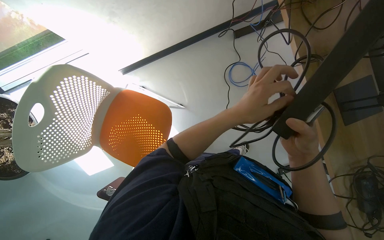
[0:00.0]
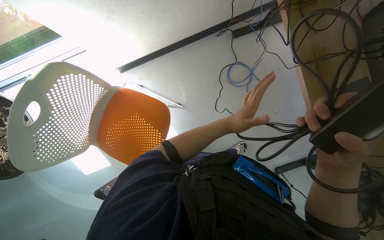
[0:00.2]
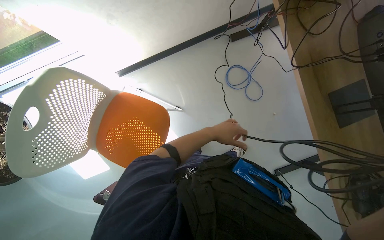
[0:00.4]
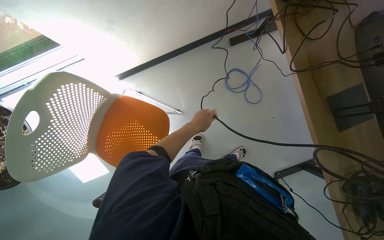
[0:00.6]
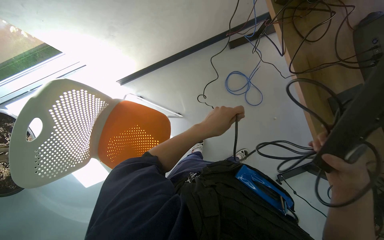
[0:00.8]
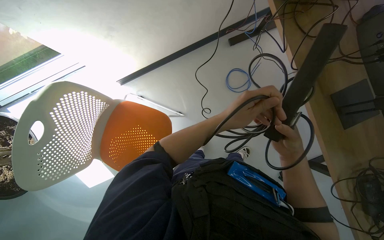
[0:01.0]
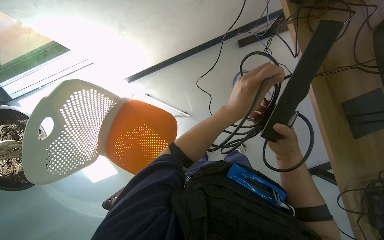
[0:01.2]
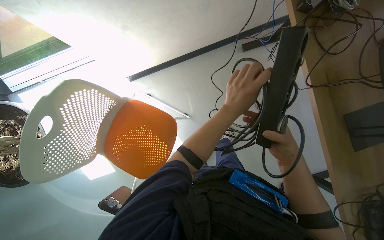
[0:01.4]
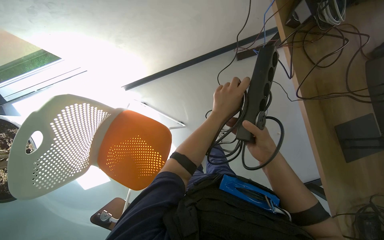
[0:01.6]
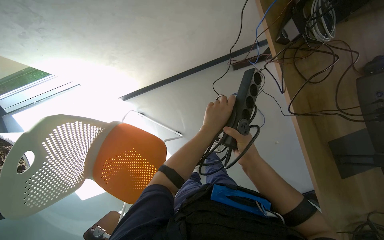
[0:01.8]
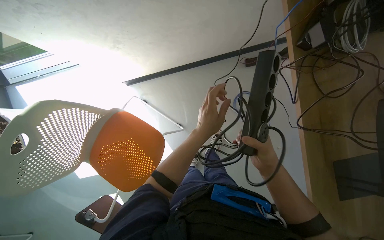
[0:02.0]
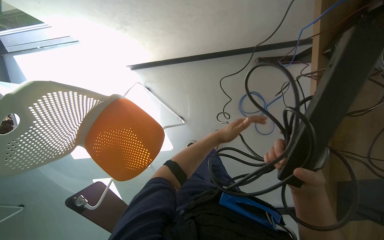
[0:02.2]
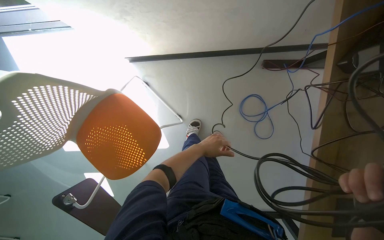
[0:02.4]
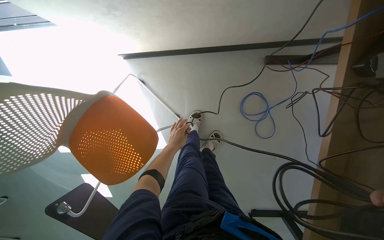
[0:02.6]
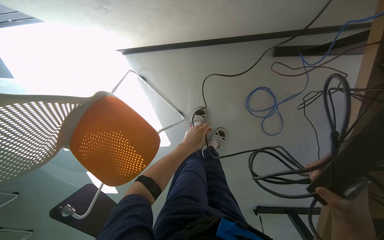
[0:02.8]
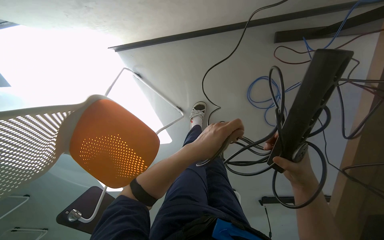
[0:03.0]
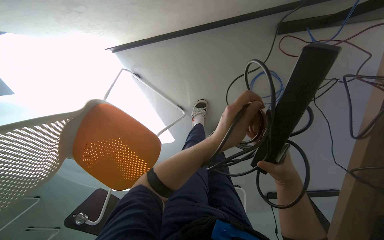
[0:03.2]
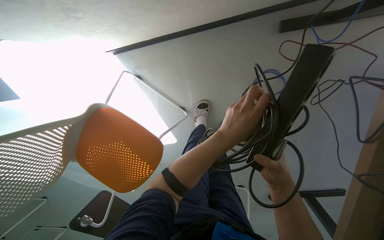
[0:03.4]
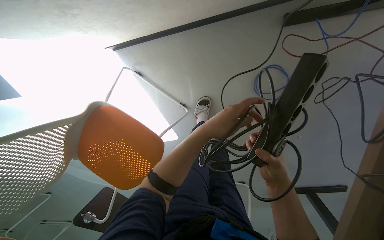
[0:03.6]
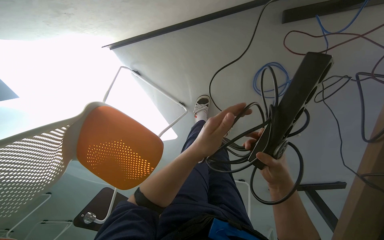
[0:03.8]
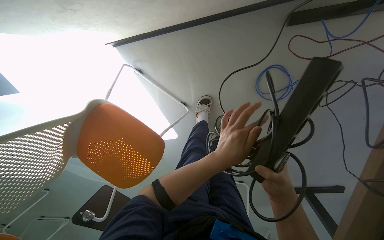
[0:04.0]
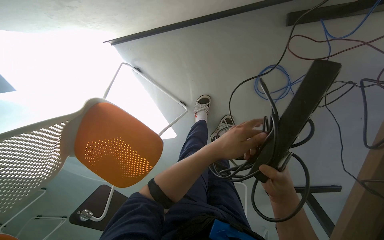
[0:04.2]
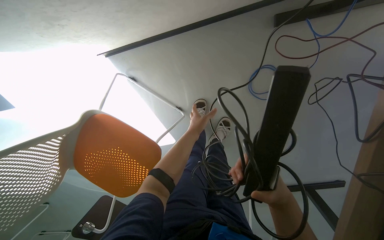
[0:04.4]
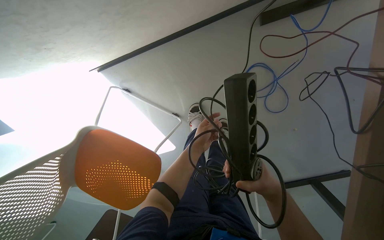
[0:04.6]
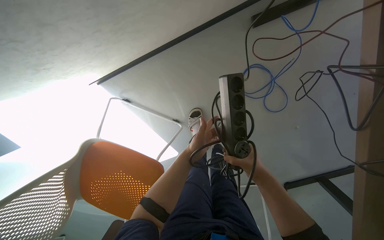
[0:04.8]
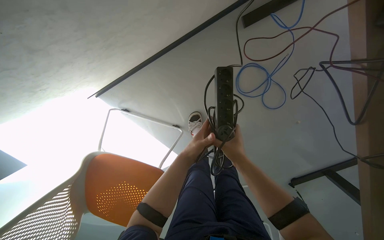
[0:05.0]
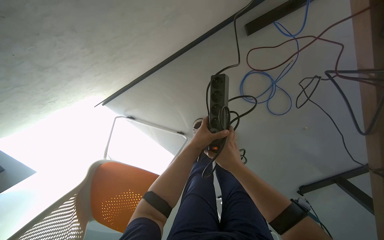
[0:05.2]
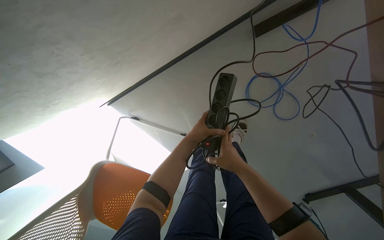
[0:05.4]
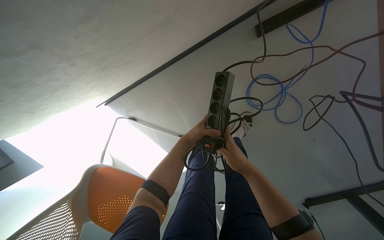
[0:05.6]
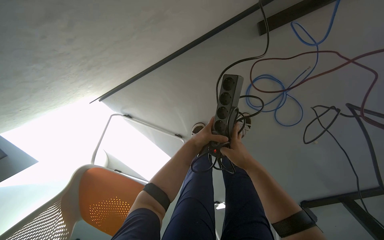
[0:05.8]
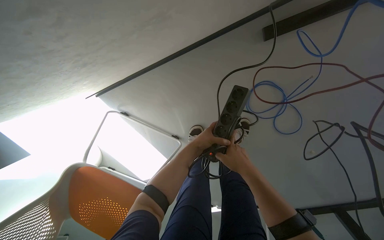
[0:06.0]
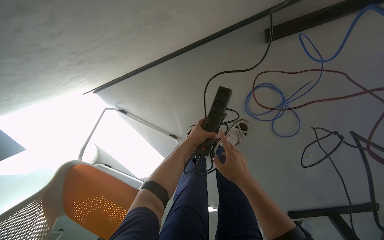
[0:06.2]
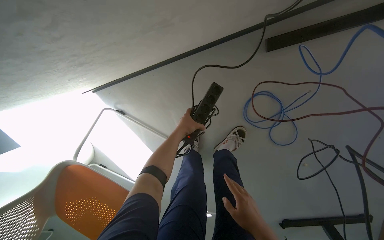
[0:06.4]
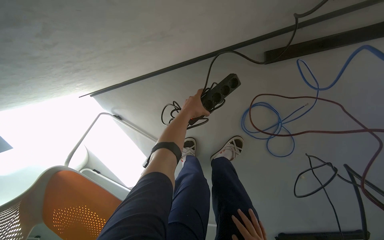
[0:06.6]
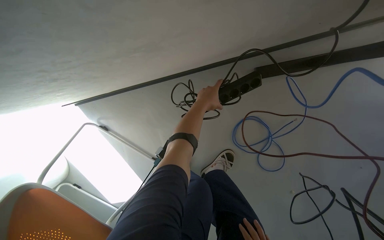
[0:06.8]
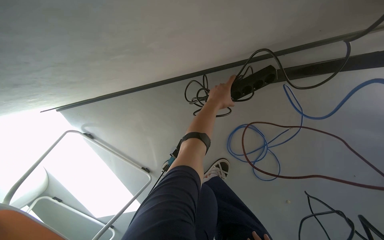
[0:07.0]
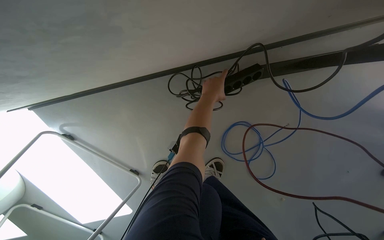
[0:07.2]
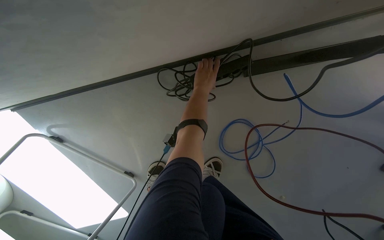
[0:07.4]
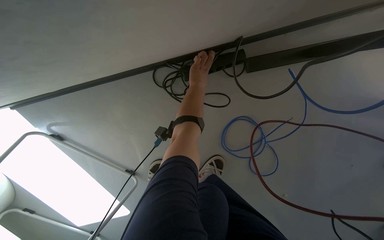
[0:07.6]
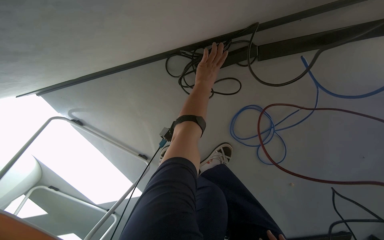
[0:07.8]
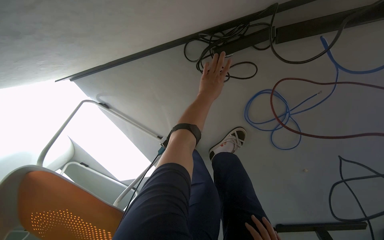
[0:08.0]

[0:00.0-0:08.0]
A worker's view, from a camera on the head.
Job: organizing items.
The whole recording: Organizing power strips and cables. The worker organizes power strips and cables under a desk.
0:00.0 to 0:01.6: The left hand reaches about 20 cm farther from the camera, then returns.
0:01.6 to 0:03.2: The camera is carried approximately 40 cm. The camera pitches downward, by about 20 degrees.
0:03.2 to 0:04.8: The left hand shifts roughly 15 cm farther from the camera.
0:04.8 to 0:06.4: The left hand heads up the picture, covering approximately 20 cm.
0:06.4 to 0:08.0: The left hand moves up the picture and to the right, some 15 cm.

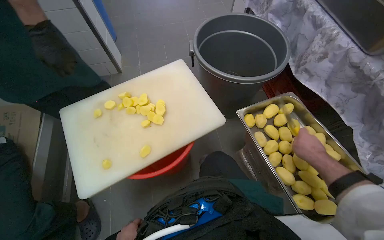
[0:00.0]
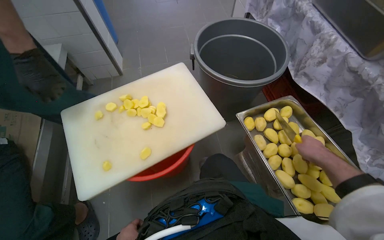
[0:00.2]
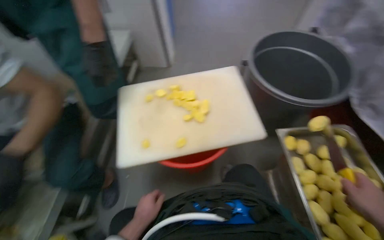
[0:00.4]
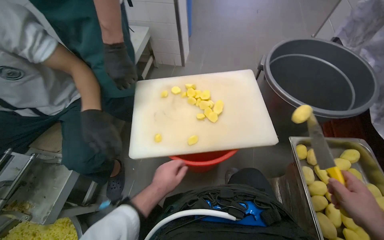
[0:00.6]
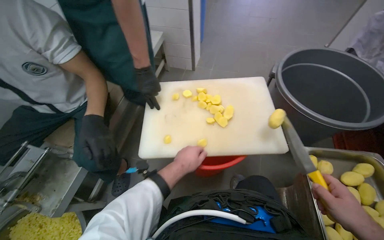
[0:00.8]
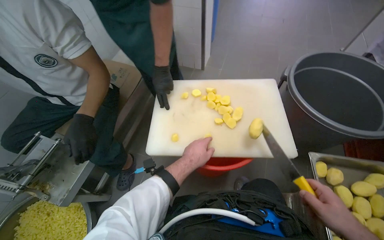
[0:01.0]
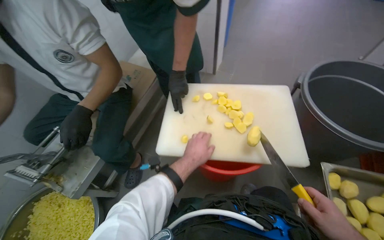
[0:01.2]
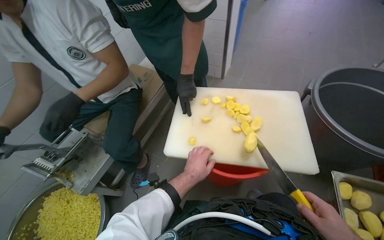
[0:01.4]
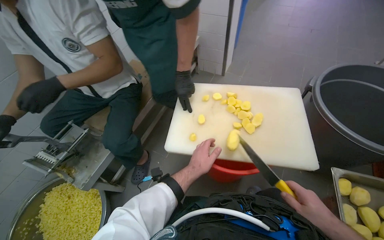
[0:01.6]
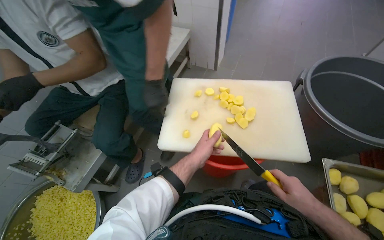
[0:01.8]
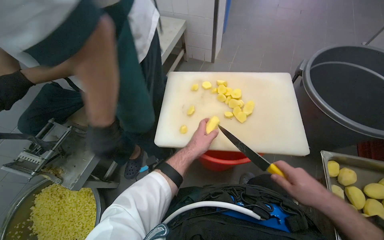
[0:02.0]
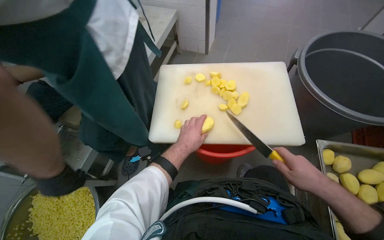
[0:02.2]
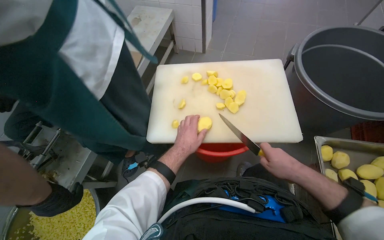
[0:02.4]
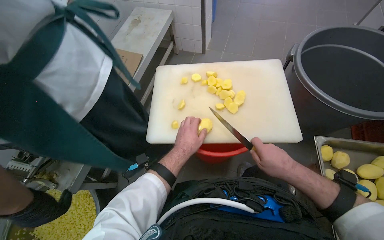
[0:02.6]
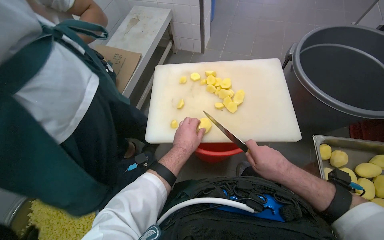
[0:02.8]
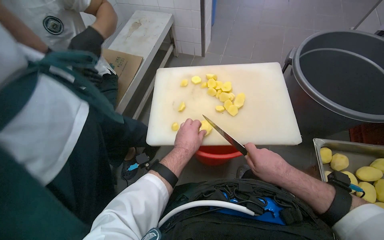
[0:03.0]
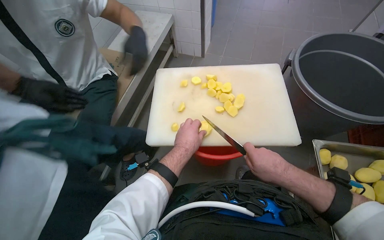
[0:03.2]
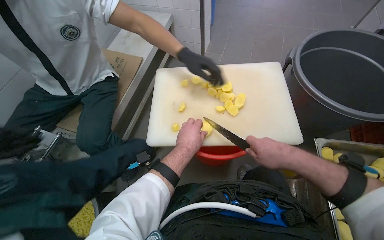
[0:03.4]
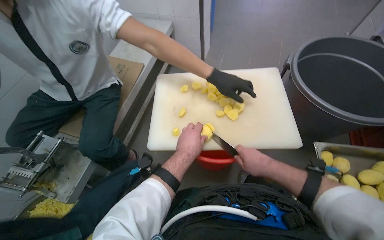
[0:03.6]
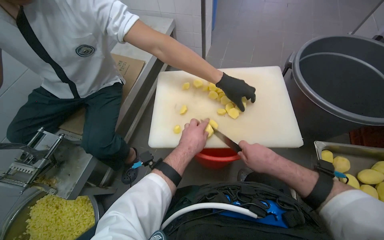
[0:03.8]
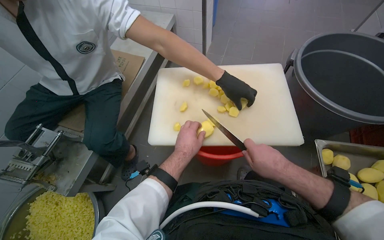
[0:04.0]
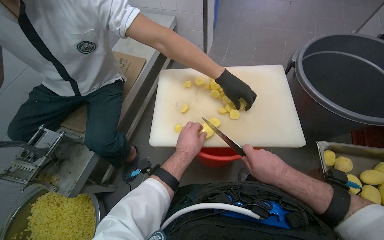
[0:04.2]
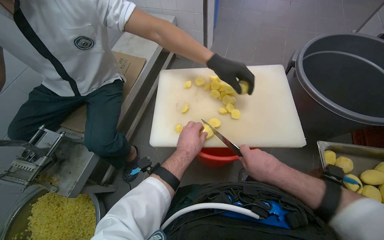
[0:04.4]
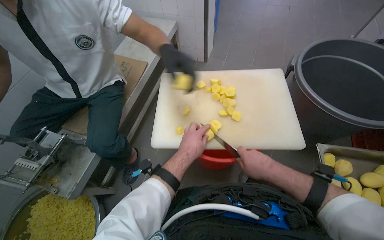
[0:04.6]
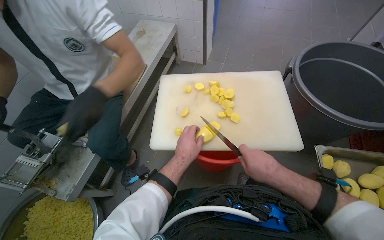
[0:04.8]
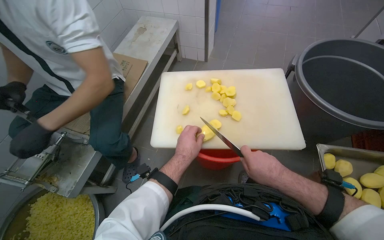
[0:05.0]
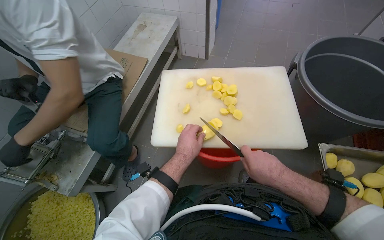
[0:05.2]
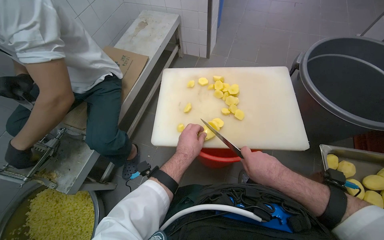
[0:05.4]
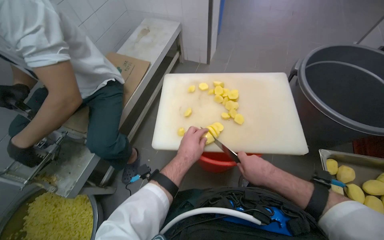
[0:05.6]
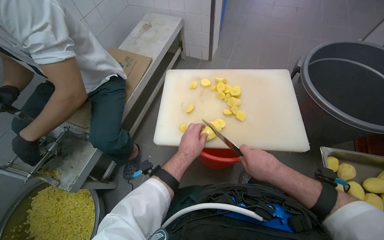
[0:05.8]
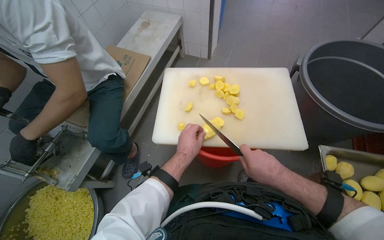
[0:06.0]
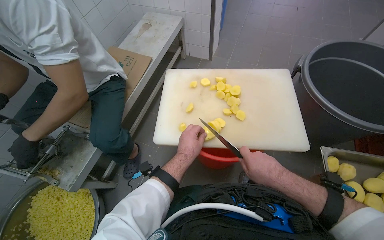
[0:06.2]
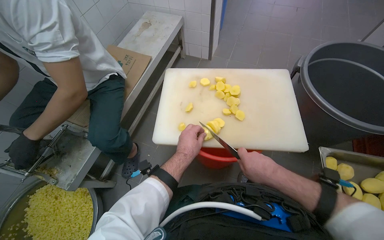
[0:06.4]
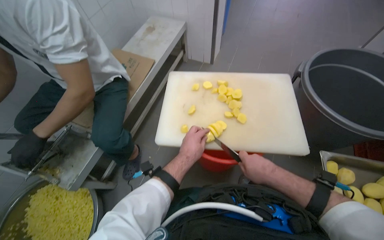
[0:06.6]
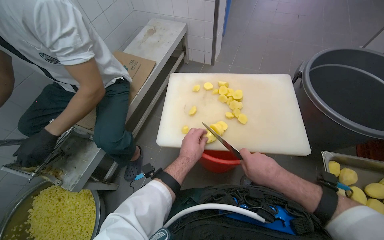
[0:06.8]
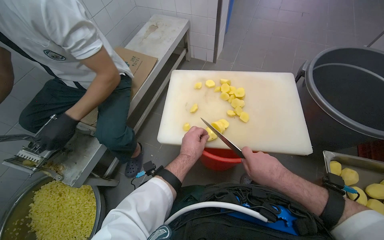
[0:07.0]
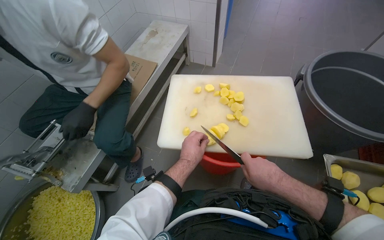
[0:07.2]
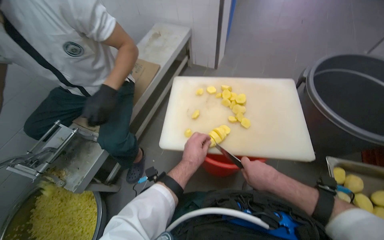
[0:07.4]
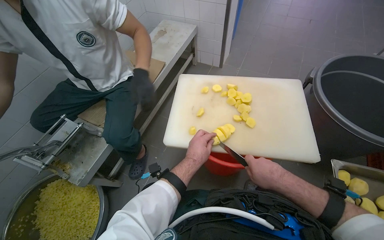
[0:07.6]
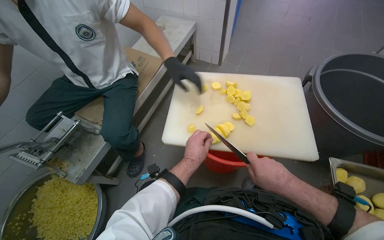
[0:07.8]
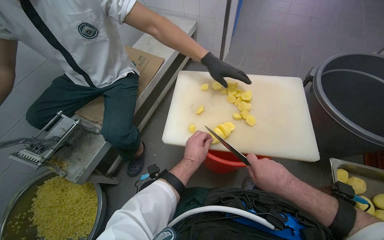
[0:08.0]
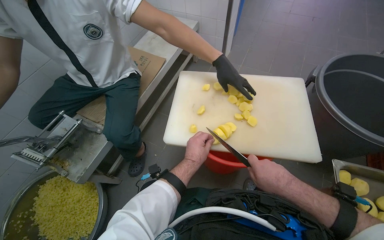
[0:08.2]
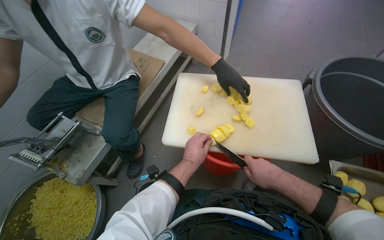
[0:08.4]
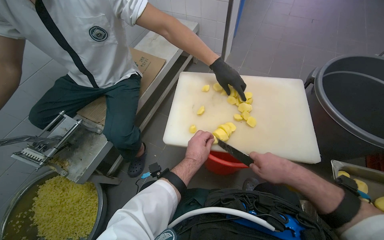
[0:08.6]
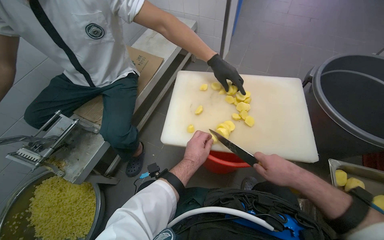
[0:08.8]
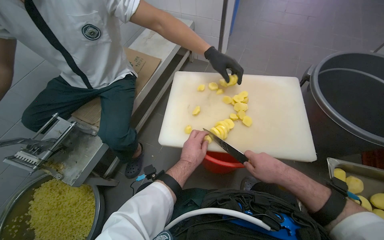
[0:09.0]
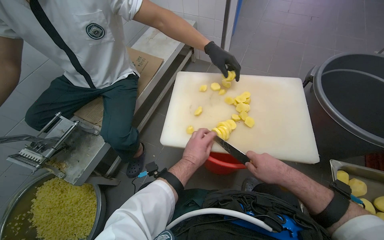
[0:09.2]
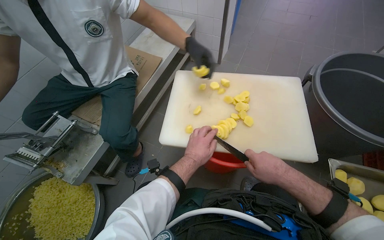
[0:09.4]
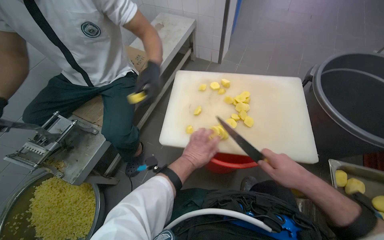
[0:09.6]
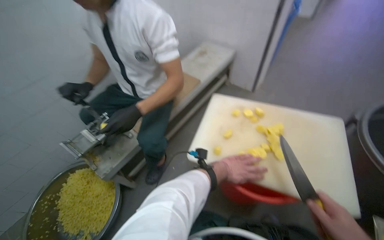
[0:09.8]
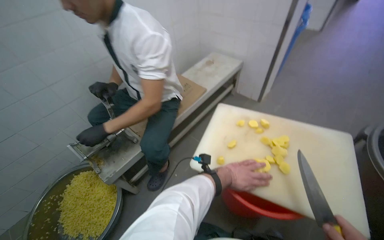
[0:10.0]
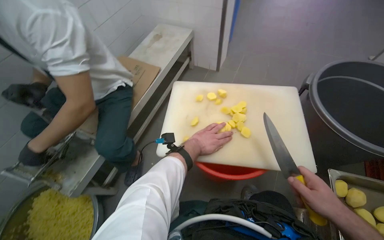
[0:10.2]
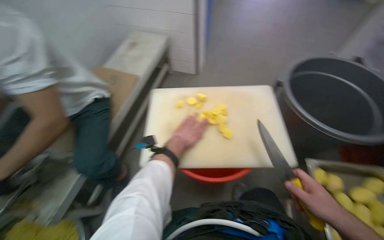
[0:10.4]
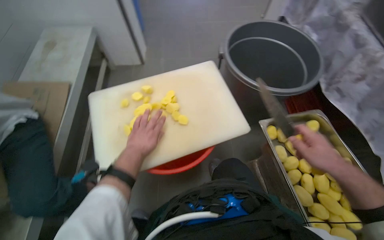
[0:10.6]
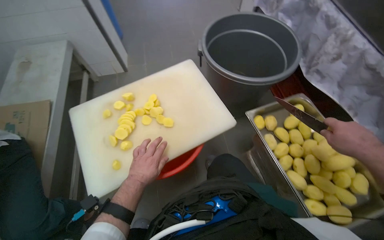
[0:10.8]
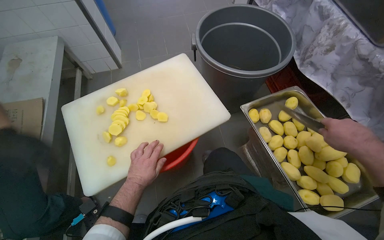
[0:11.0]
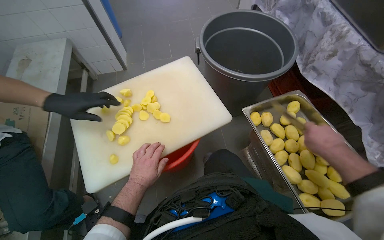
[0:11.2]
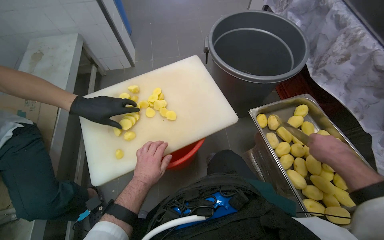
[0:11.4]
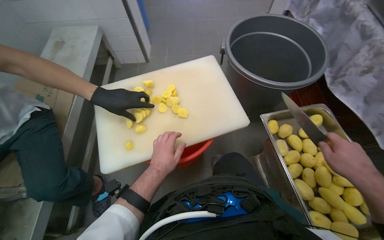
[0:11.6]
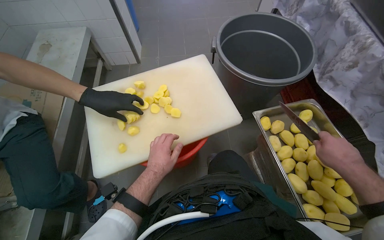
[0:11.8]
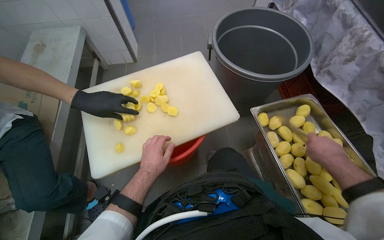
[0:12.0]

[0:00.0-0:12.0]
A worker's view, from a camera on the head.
Job: preparing food.
The whole recording: Slicing potatoes on cutting board. The worker slices peeled potatoes on a white cutting board with a knife.
0:00.0 to 0:01.6: The head rotates approximately 40 degrees to the left.
0:01.6 to 0:03.0: The right hand is displaced to the left by some 15 cm.
0:03.0 to 0:09.0: The hands are busy where they are.
0:09.0 to 0:10.4: The left hand heads up the picture, covering some 10 cm.
0:10.4 to 0:12.0: The wearer looks some 25 degrees further to the right.
